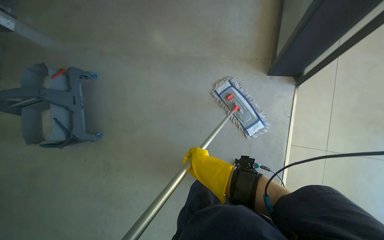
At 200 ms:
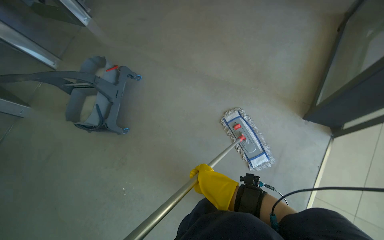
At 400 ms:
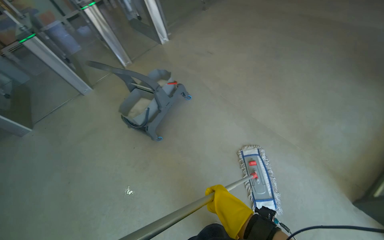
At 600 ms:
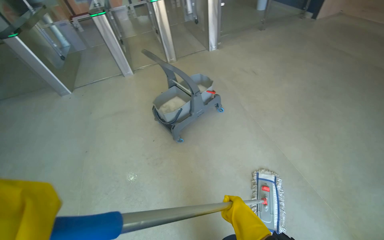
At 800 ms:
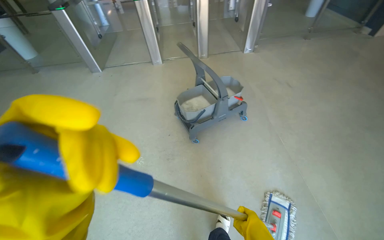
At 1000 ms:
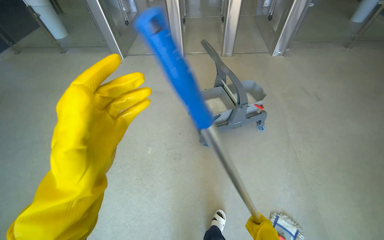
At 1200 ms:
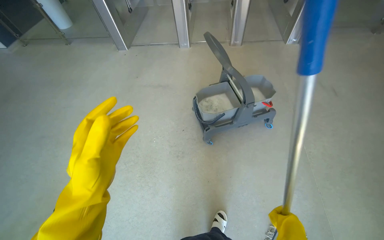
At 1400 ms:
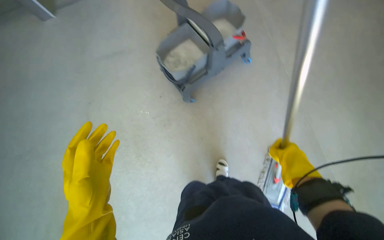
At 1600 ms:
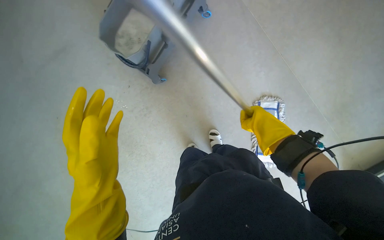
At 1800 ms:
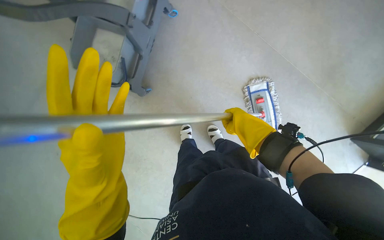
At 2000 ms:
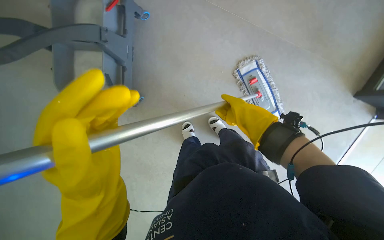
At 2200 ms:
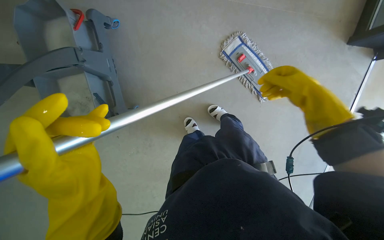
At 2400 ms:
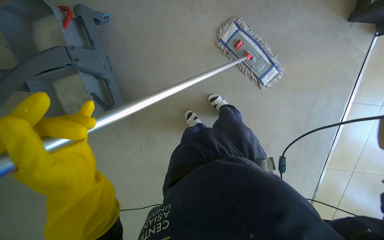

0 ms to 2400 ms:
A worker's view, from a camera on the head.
Job: mopping floor.
The whole recording: Mopping entrance floor. The worker cleans the mop head and mops the floor near the entrance and turnstiles.
0 ms to 1200 ms: The camera is carried roughly 60 cm. The wearer looks roughly 85 degrees further to the left.
1200 ms to 2400 ms: The view tilts some 35 degrees downward. Everything in view rotates about 90 degrees counterclockwise.

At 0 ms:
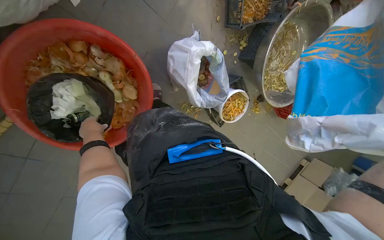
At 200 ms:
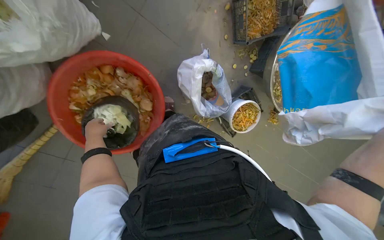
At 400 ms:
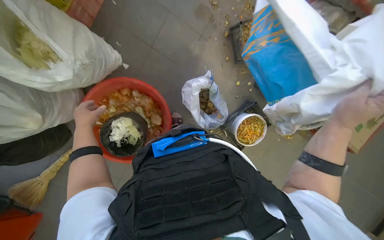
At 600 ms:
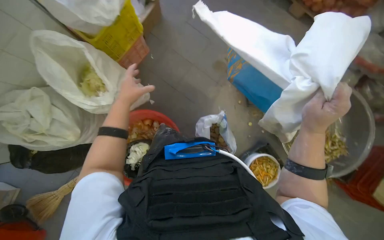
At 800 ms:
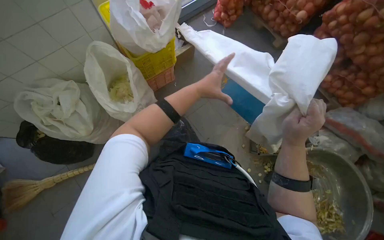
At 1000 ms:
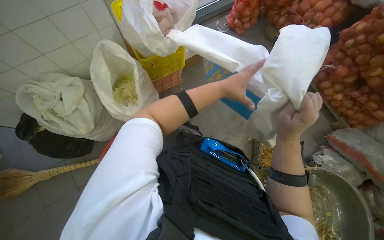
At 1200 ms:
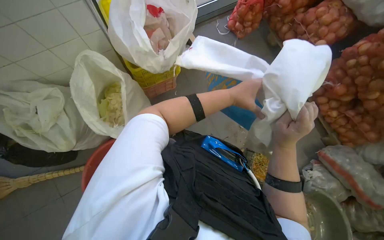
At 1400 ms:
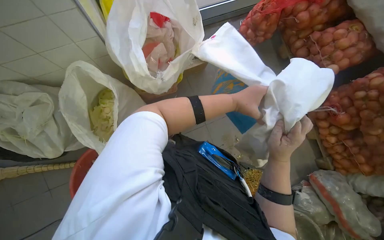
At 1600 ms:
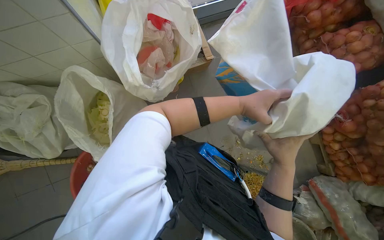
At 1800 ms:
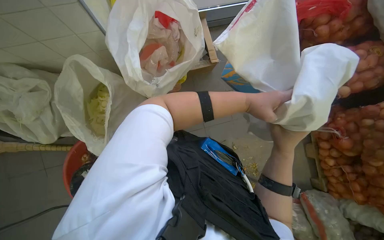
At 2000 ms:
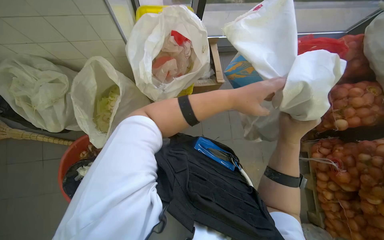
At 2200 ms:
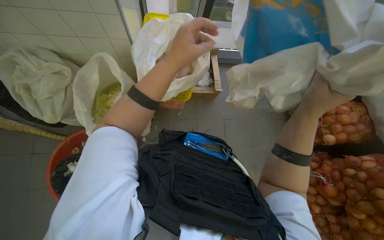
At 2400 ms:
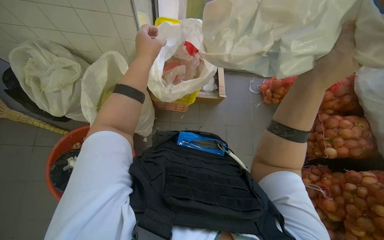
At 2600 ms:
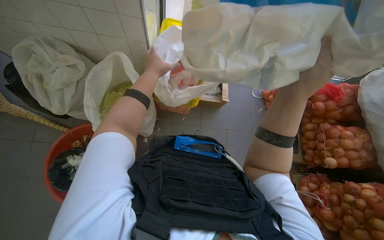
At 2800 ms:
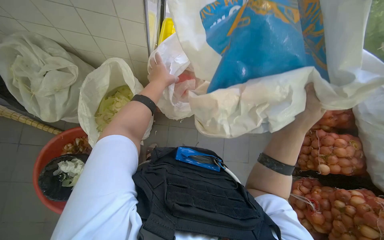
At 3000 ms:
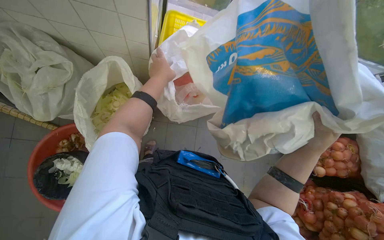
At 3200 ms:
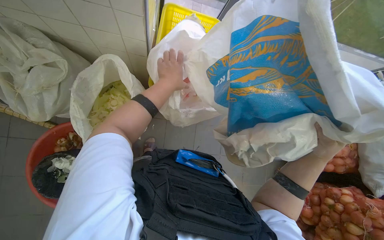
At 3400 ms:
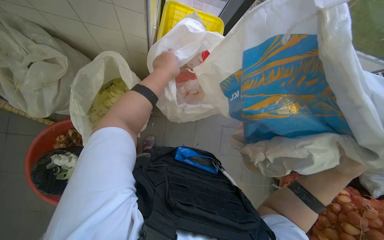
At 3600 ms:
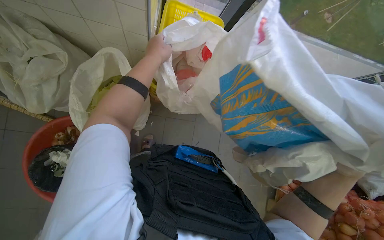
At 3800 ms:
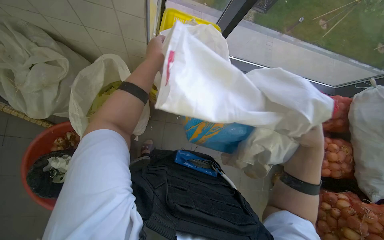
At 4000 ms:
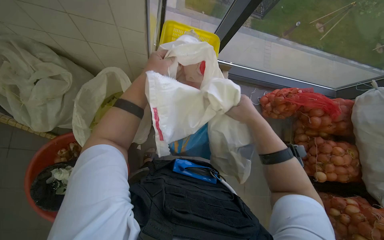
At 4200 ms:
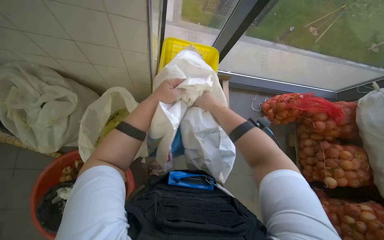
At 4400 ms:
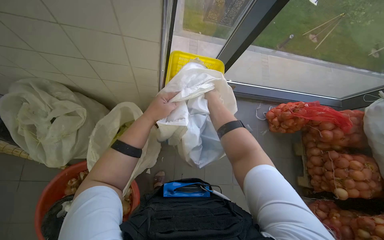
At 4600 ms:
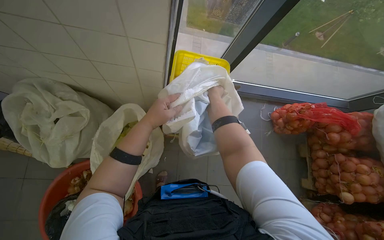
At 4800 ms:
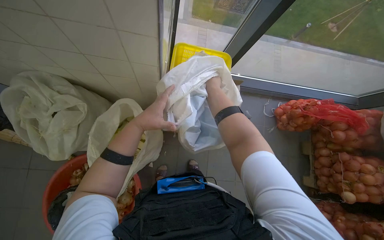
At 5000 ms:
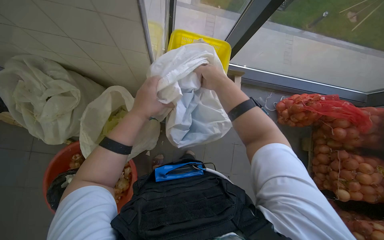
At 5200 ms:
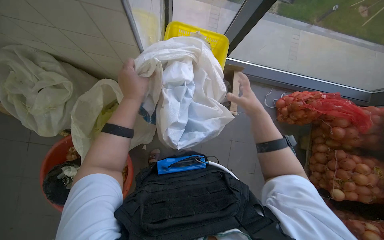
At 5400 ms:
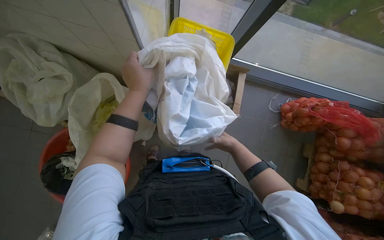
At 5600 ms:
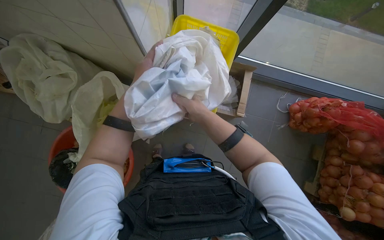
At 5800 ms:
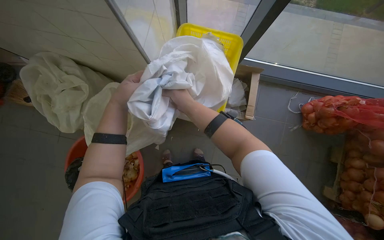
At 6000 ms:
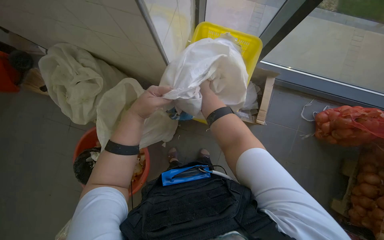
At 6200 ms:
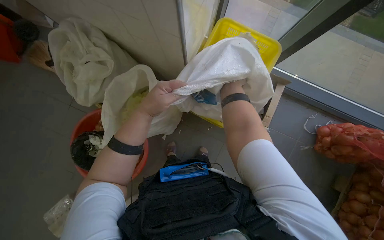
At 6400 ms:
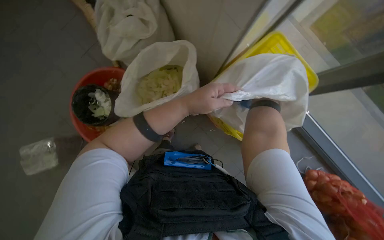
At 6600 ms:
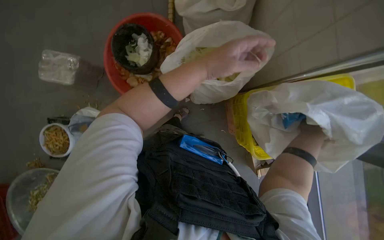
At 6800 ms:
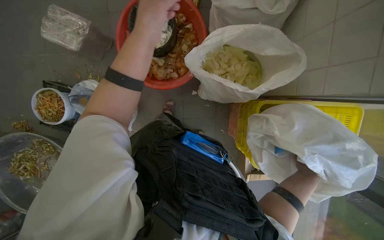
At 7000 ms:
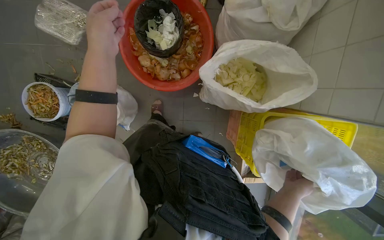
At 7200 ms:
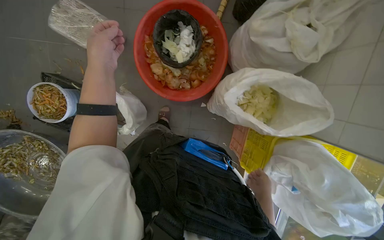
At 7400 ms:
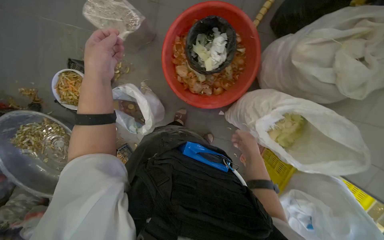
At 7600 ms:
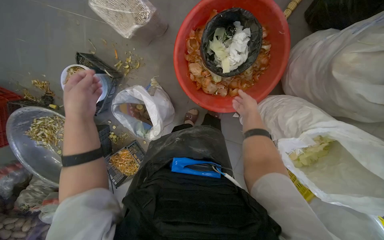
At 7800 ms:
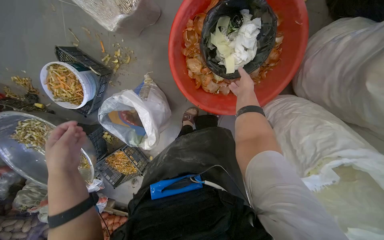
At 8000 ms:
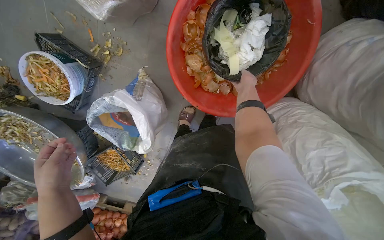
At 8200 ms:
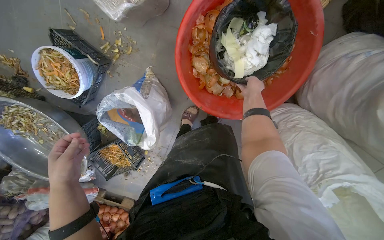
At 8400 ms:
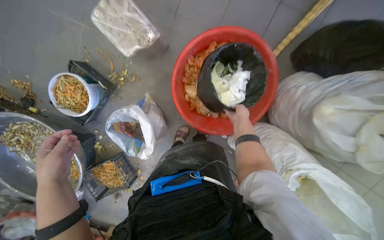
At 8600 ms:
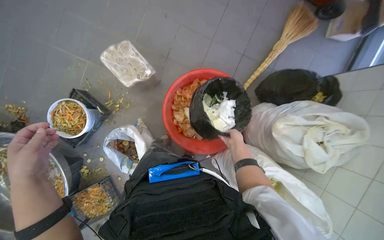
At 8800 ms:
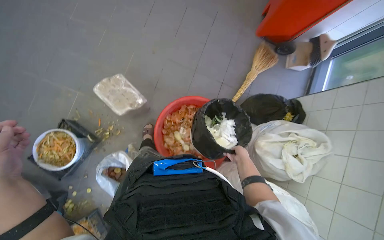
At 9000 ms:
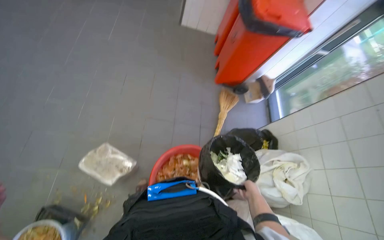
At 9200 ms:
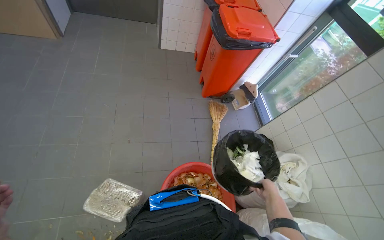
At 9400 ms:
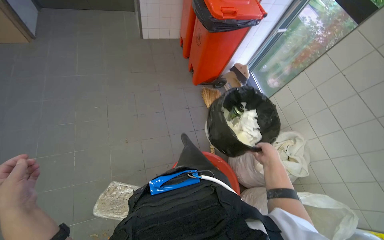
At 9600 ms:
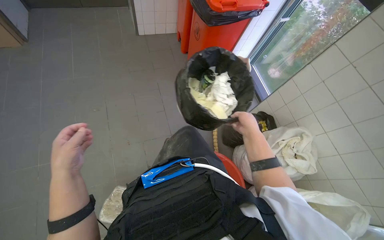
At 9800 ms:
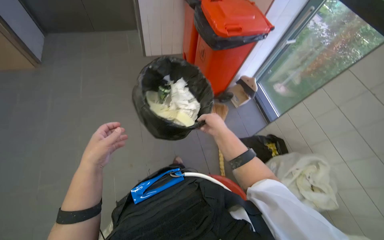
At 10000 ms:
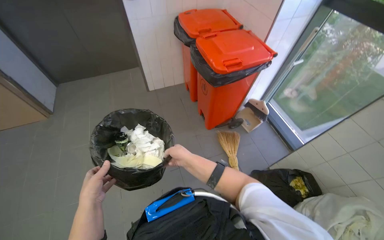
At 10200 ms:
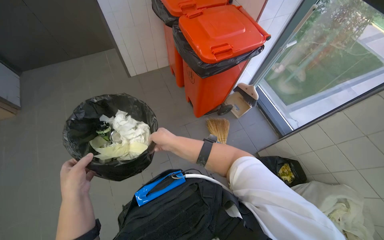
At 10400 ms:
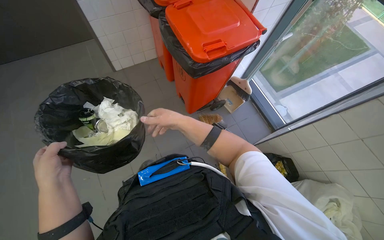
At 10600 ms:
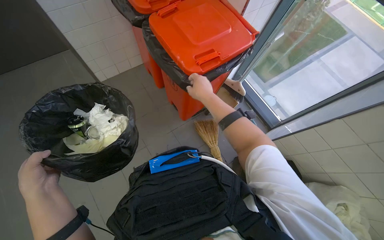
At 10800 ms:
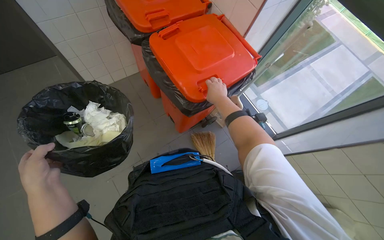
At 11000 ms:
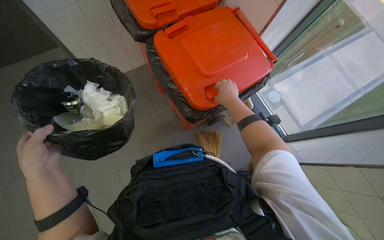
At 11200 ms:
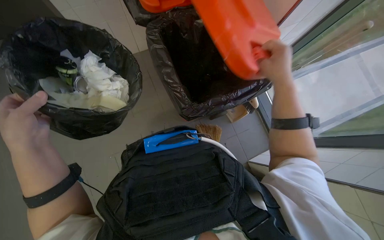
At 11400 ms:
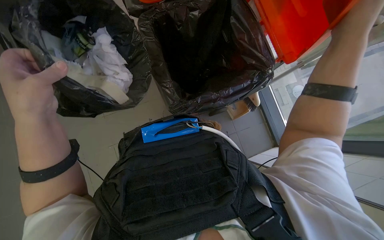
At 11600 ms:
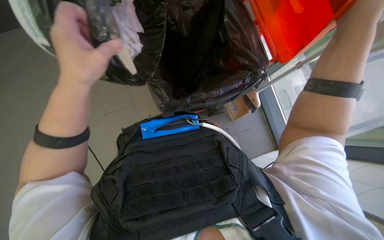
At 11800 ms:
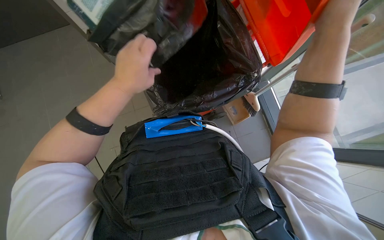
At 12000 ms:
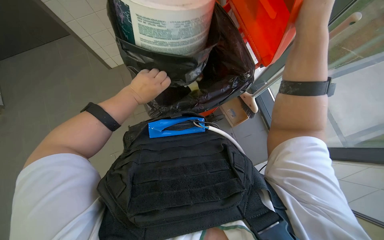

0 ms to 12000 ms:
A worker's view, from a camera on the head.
Job: managing trash.
The whole recording: Collecting and sorting food waste. The worker collects various food waste items from different containers and bags, consolidating them into a larger bin.
0 ms to 1600 ms: The camera is carried some 50 cm. The wearer's head swings some 45 degrees to the left. The camera pitches upward, by some 35 degrees.
1600 ms to 3000 ms: Everything in view rotates some 30 degrees clockwise. The right hand is displaced up the picture and to the right by roughly 30 cm, and goes nearer to the camera and returns, about 20 cm each way.
4400 ms to 6000 ms: The wearer's head swings about 20 degrees to the left. The right hand goes down the picture and returns, some 20 cm each way.
7600 ms to 9000 ms: The wearer's head swings approximately 30 degrees to the right. The view tilts about 40 degrees upward.
9000 ms to 10400 ms: The camera travels roughly 60 cm. The scene turns approximately 30 degrees counterclockwise in the picture.
10400 ms to 12000 ms: The right hand heads to the right, up the picture and nearer to the camera, covering roughly 40 cm. Meanwhile the left hand heads up the picture, to the right and farther from the camera, covering approximately 50 cm.

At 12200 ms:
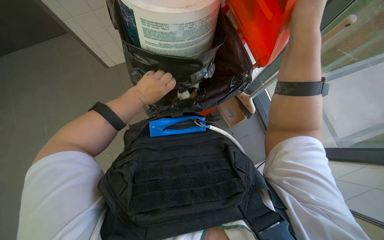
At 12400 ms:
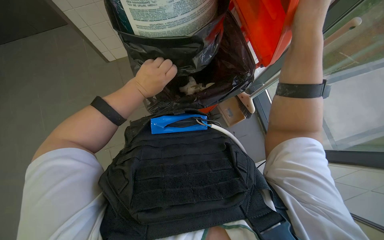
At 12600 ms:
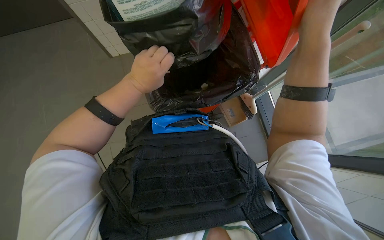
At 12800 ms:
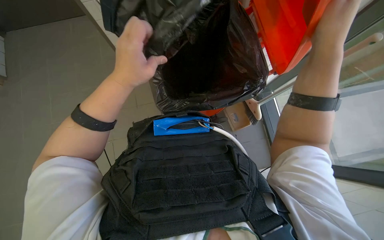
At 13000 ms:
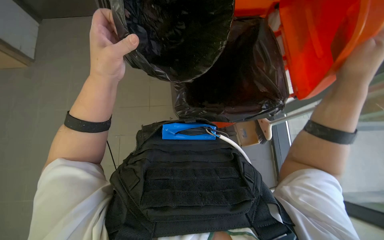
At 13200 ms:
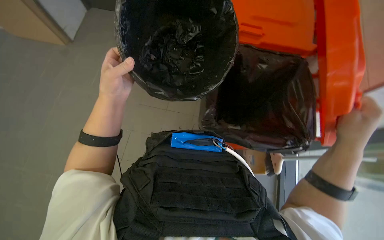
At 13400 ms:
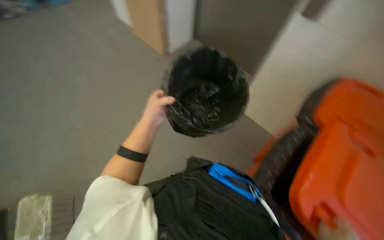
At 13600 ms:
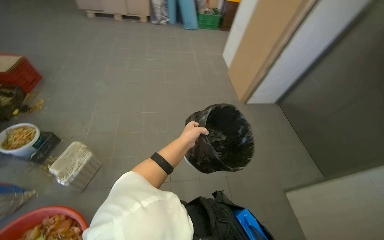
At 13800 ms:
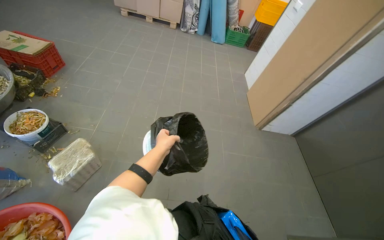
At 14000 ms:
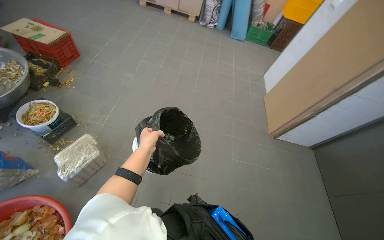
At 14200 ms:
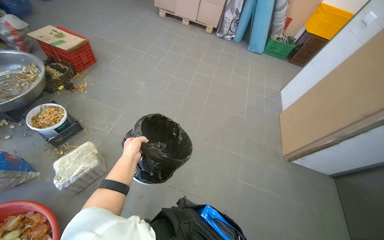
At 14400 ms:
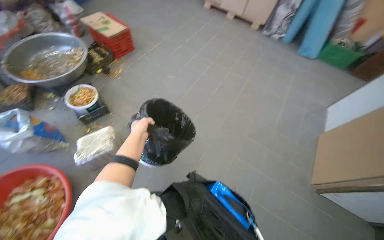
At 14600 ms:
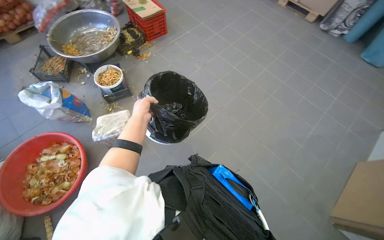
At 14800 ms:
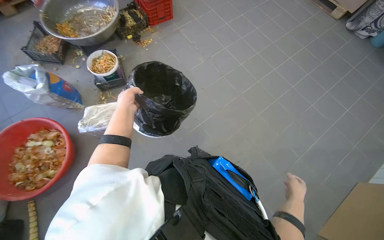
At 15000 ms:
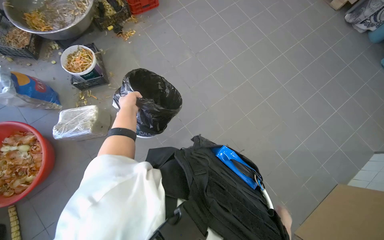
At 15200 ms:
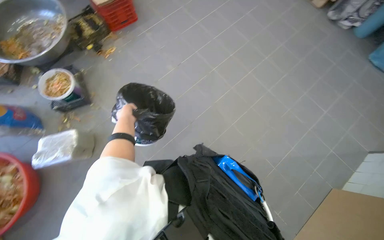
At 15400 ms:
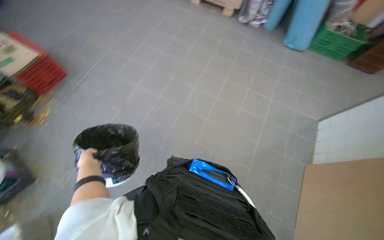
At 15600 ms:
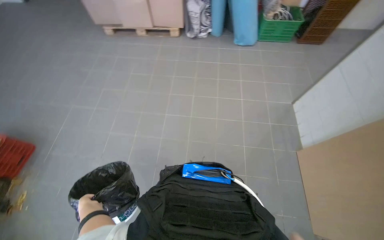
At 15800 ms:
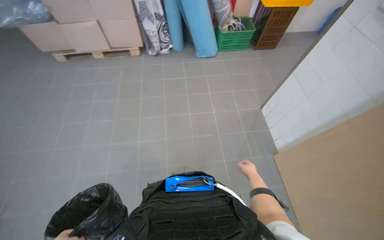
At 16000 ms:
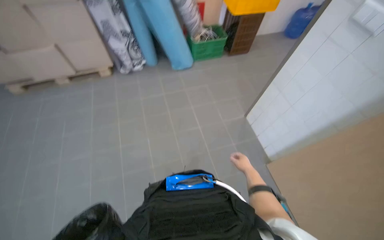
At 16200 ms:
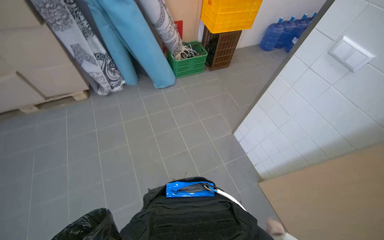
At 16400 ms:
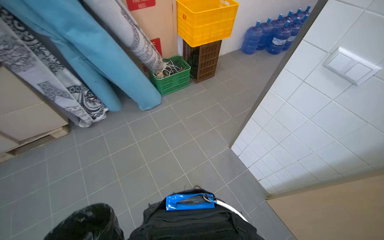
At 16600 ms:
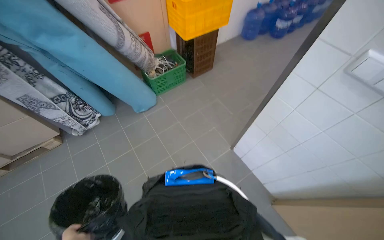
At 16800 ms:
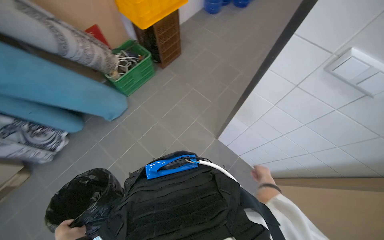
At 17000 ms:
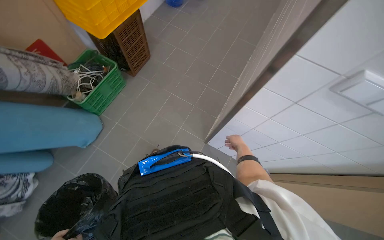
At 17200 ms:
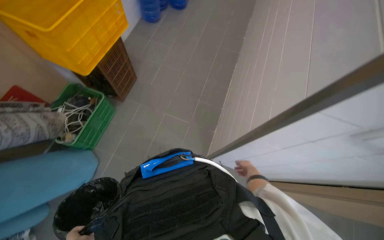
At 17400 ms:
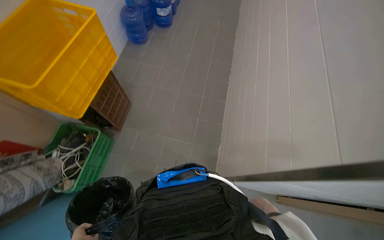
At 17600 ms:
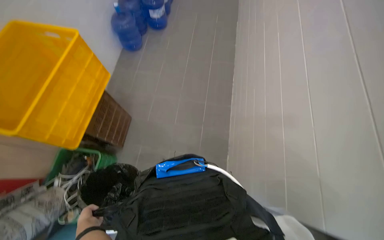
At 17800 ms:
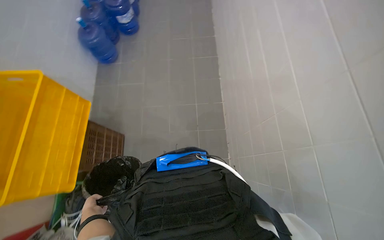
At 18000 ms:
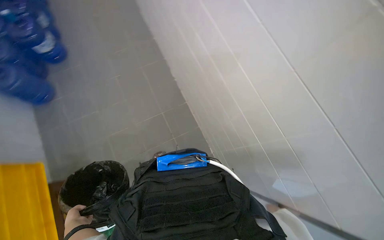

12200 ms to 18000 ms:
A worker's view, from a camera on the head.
Job: managing trash.
The whole recording: Collecting and sorting food waste. The worker collects various food waste items from different containers and bags, consolidating them into a larger bin.
12200 ms to 13600 ms: The view tips upward by approximately 45 degrees. Everything in view rotates some 50 degrees clockwise.
13600 ms to 15000 ms: The camera travels approximately 90 cm. The head rotates roughly 55 degrees to the left.
15000 ms to 16600 ms: The camera travels approximately 1.5 m. The wearer's head swings approximately 85 degrees to the right. The wearer looks some 15 degrees further upward.
16600 ms to 18000 ms: The head travels about 1 m. The wearer's head swings approximately 85 degrees to the right. The view tips downward by some 10 degrees.
